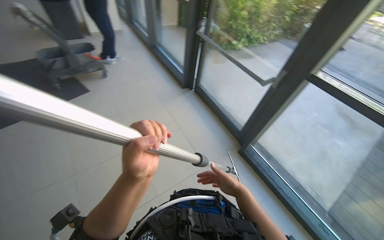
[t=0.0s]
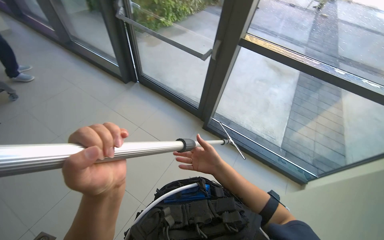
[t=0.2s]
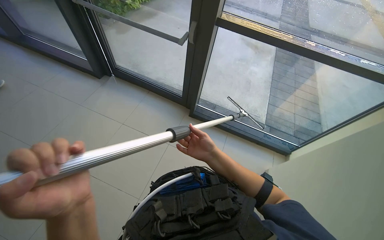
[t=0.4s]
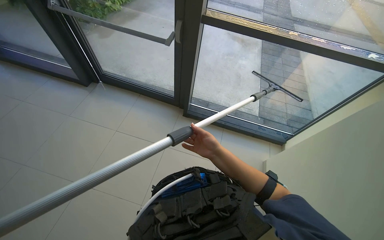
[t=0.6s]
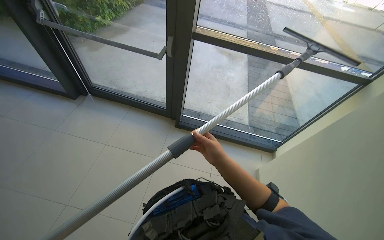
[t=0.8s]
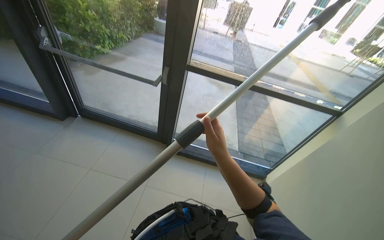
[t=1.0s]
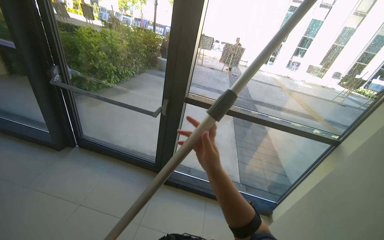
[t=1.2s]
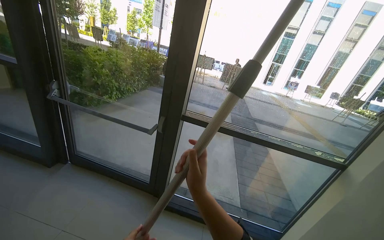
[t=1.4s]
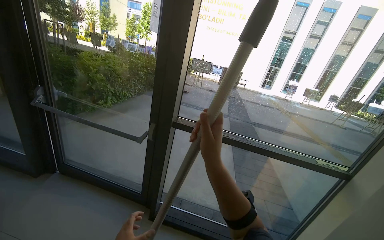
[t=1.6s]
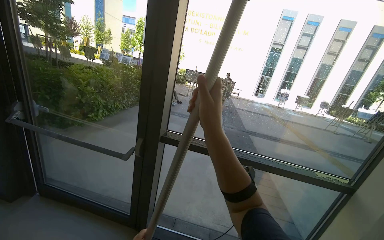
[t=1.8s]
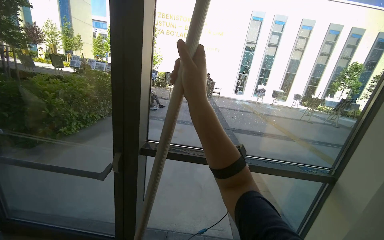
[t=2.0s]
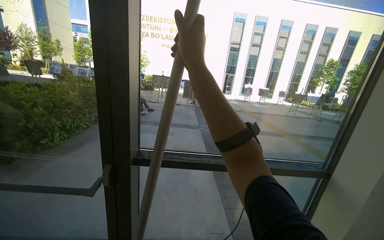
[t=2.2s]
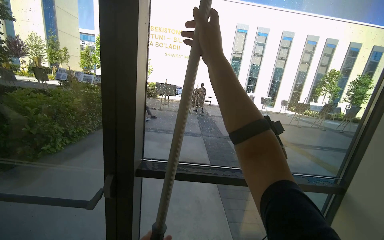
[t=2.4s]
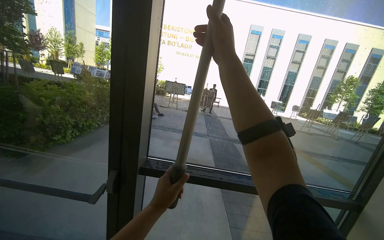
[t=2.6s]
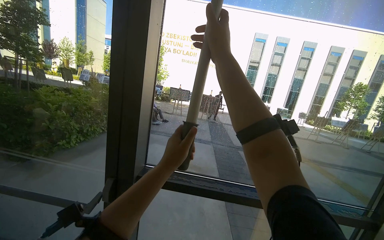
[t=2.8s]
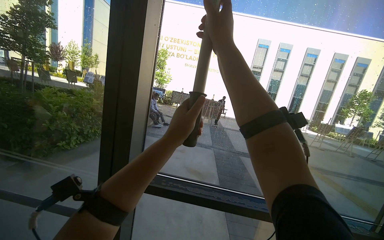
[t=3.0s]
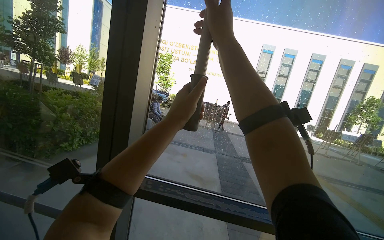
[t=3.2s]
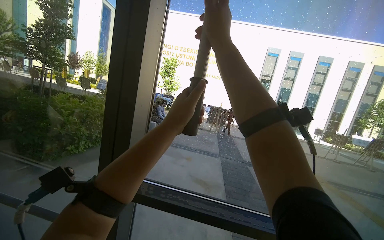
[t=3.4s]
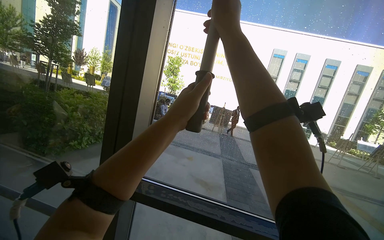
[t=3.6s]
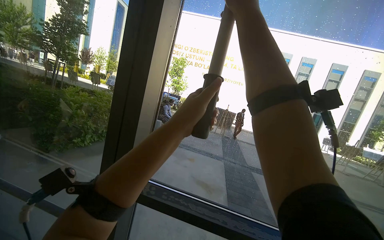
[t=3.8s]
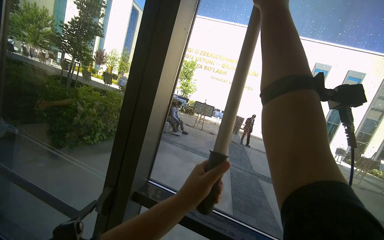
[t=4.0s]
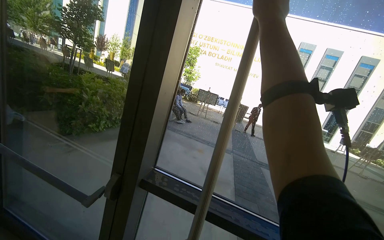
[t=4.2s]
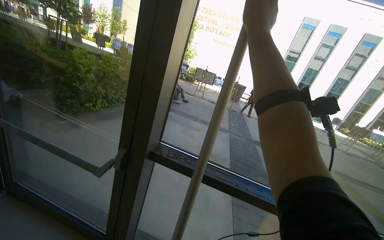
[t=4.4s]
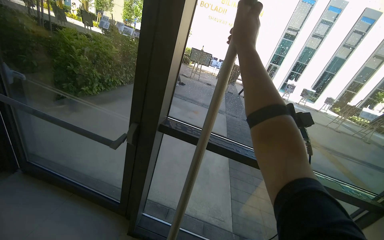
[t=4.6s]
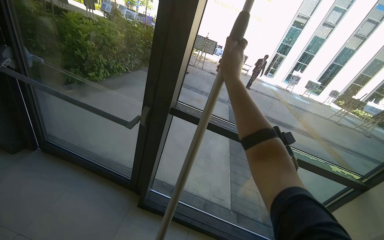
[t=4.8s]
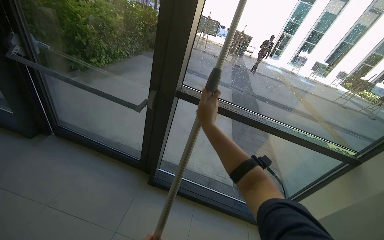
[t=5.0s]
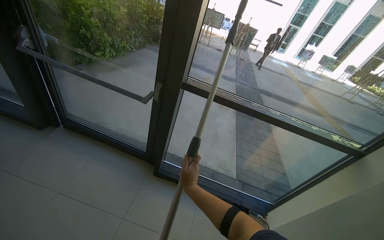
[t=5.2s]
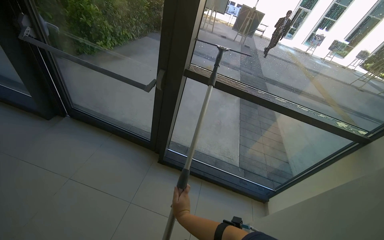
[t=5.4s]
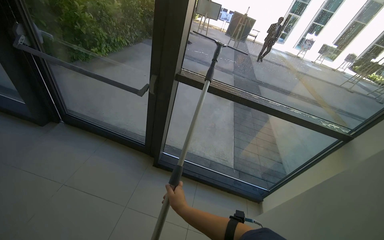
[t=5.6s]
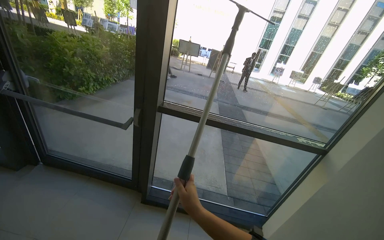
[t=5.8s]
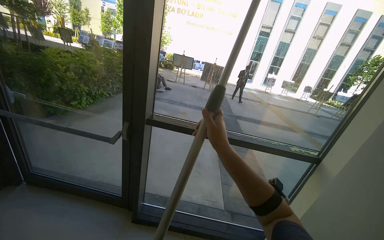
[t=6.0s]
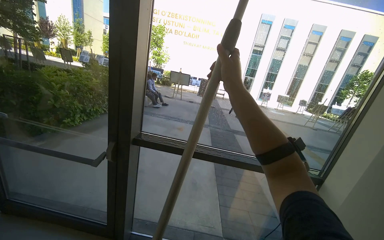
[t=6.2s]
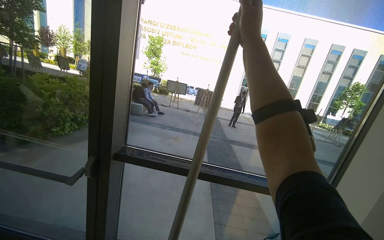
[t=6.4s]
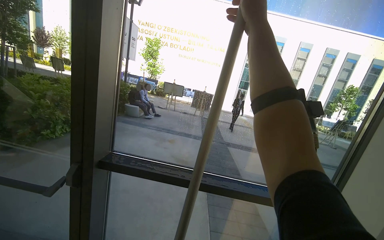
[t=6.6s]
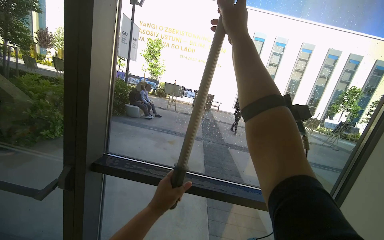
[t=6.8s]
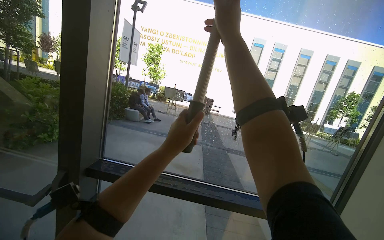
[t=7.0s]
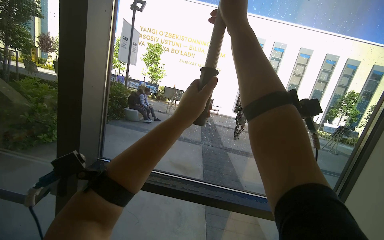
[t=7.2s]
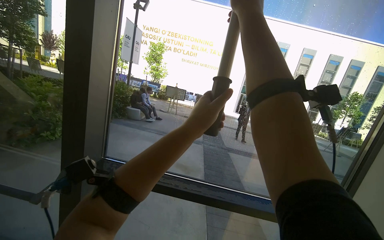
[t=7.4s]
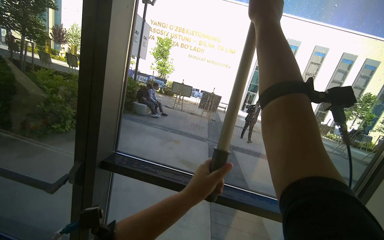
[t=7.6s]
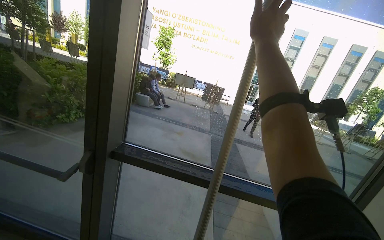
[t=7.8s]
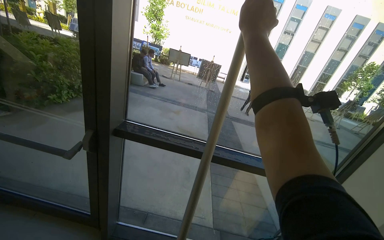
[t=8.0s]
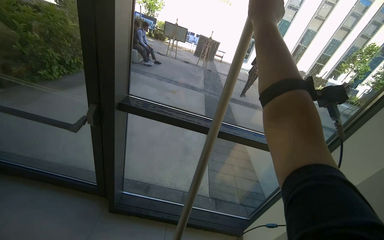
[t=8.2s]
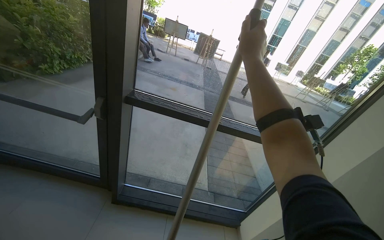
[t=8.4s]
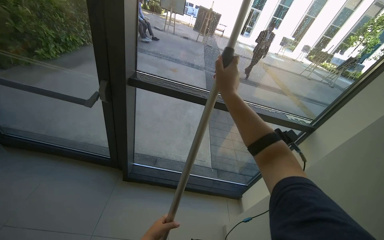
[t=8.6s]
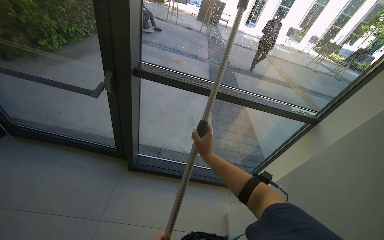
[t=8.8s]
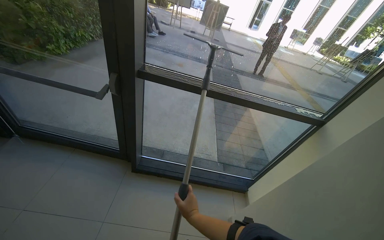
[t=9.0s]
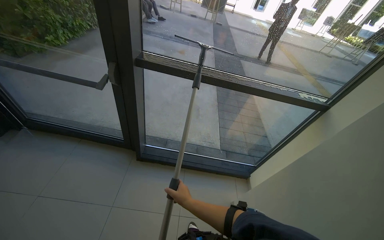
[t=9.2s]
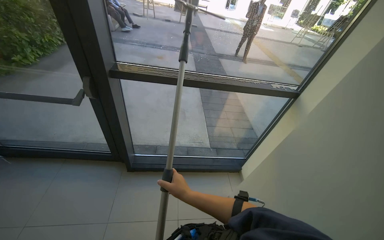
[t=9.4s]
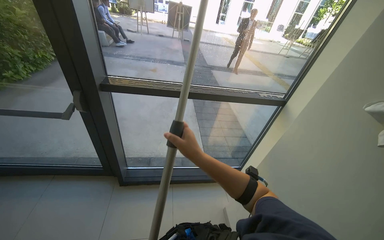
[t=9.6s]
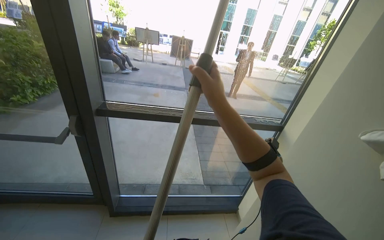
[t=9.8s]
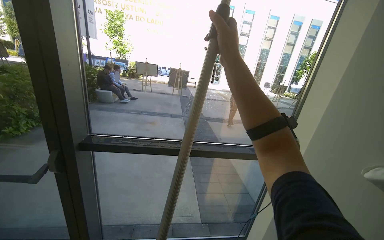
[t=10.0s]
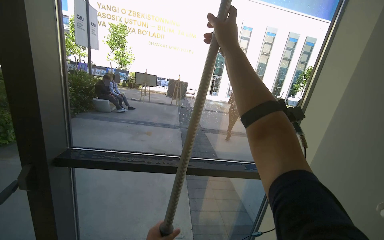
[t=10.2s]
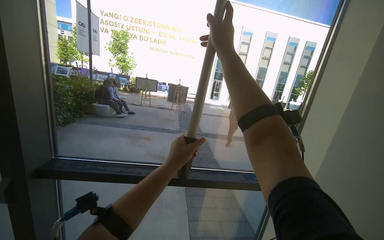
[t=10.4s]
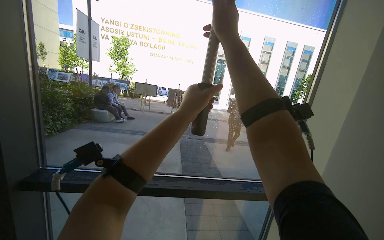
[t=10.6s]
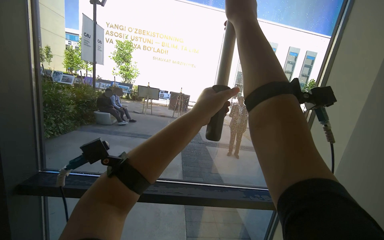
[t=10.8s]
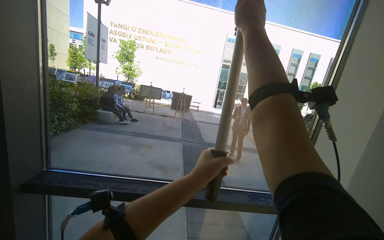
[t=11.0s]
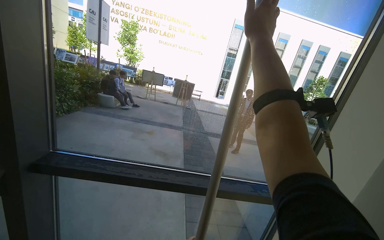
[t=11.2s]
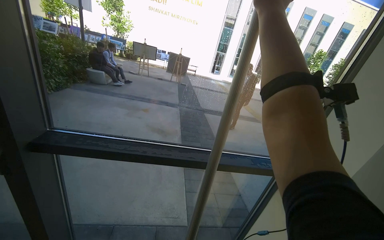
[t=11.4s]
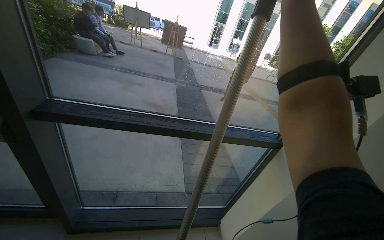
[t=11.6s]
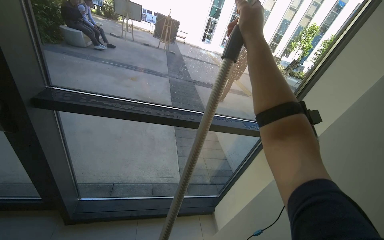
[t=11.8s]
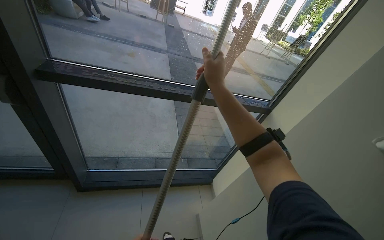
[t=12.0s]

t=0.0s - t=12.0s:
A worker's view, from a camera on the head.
Job: cleaning windows.
The whole recording: Cleaning glass panels. The worker cleans large glass panels using a long-handled squeegee and a cloth.
t=0.0s - t=1.6s: The head turns to the right by about 45 degrees. The wearer looks roughly 20 degrees further upward.
t=1.6s - t=3.0s: The right hand travels up the picture by approximately 50 cm.
t=4.4s - t=6.0s: The right hand shifts some 50 cm down the picture.
t=6.0s - t=7.6s: The right hand moves up the picture and to the right, approximately 50 cm.
t=7.6s - t=9.0s: The camera pitches downward, by roughly 30 degrees. The right hand is displaced down the picture by some 80 cm.
t=9.0s - t=10.4s: The view tilts some 25 degrees upward. The right hand moves up the picture and to the right, about 90 cm.
t=10.4s - t=12.0s: The view tips downward by approximately 30 degrees.

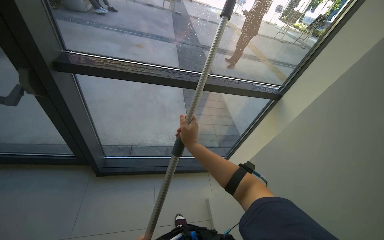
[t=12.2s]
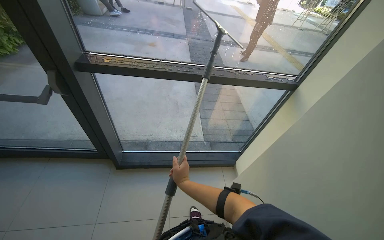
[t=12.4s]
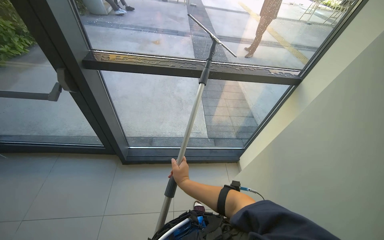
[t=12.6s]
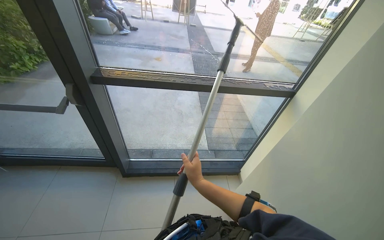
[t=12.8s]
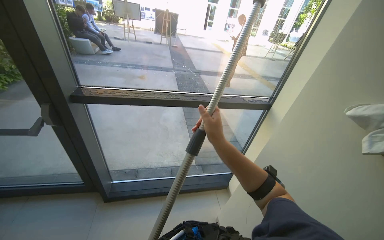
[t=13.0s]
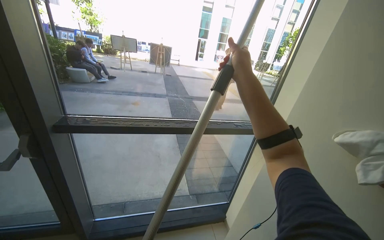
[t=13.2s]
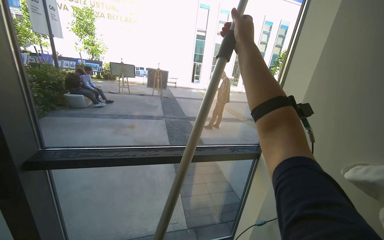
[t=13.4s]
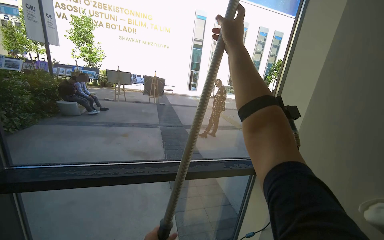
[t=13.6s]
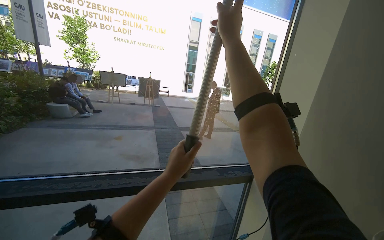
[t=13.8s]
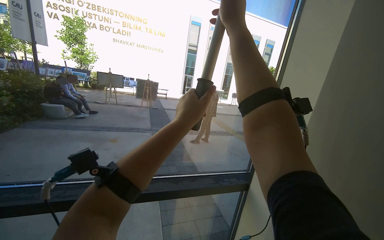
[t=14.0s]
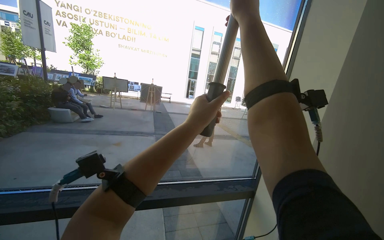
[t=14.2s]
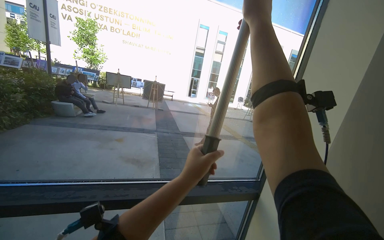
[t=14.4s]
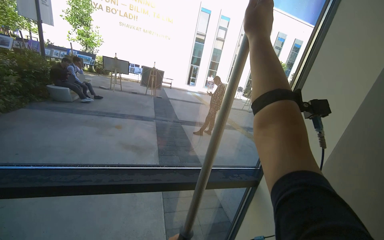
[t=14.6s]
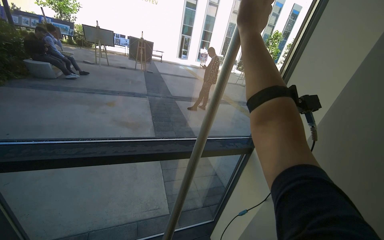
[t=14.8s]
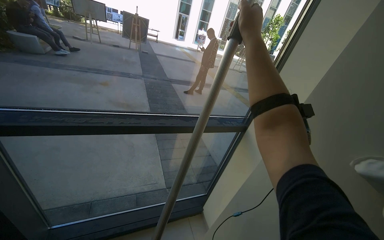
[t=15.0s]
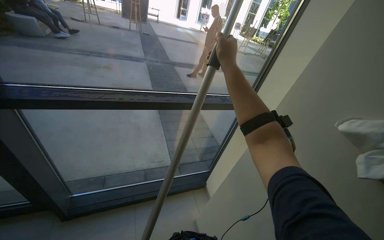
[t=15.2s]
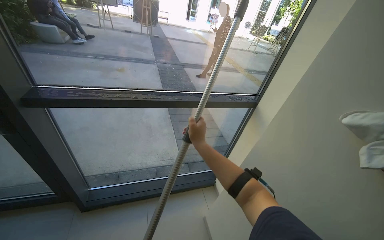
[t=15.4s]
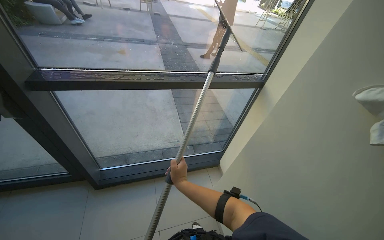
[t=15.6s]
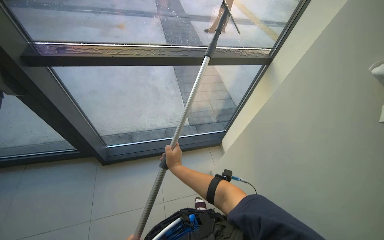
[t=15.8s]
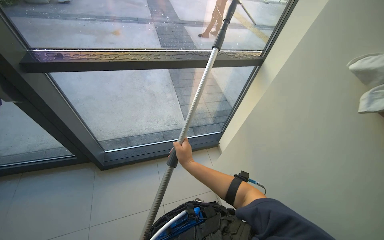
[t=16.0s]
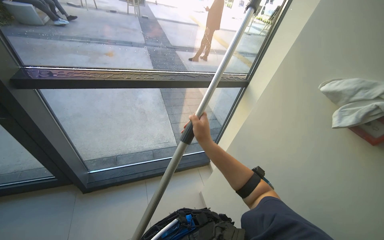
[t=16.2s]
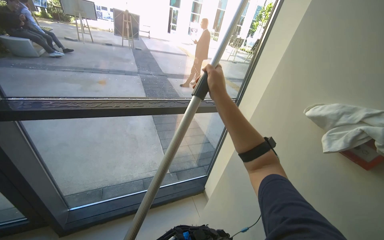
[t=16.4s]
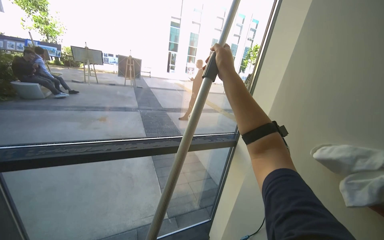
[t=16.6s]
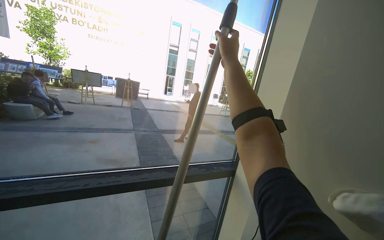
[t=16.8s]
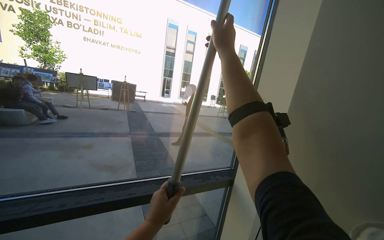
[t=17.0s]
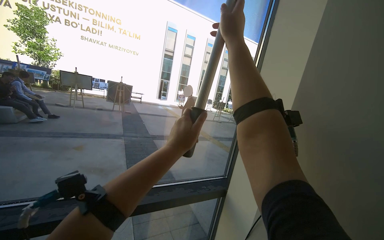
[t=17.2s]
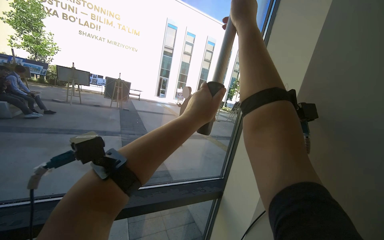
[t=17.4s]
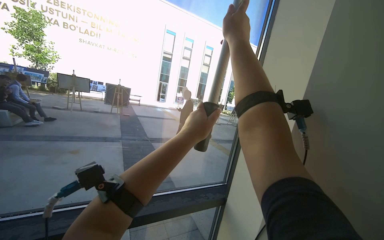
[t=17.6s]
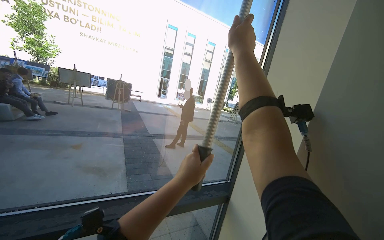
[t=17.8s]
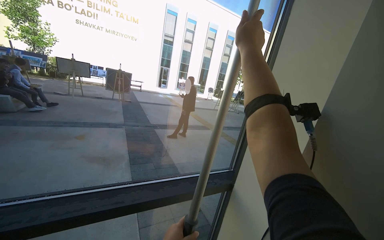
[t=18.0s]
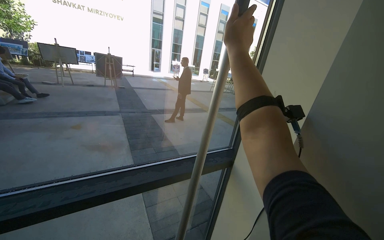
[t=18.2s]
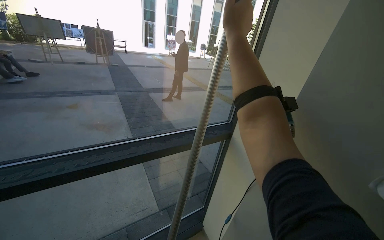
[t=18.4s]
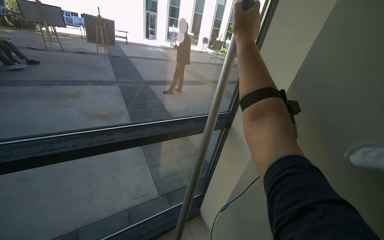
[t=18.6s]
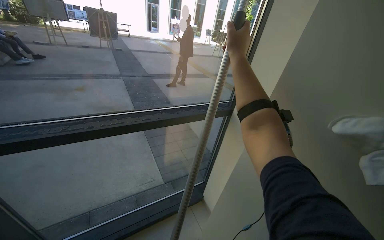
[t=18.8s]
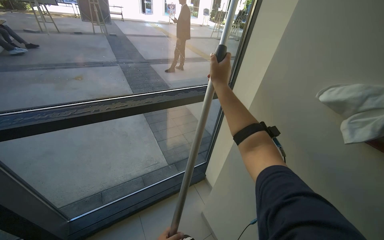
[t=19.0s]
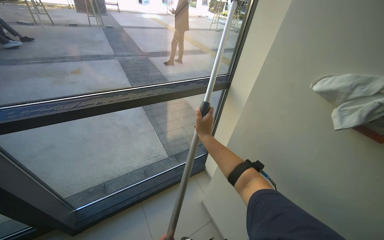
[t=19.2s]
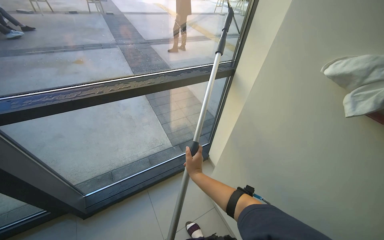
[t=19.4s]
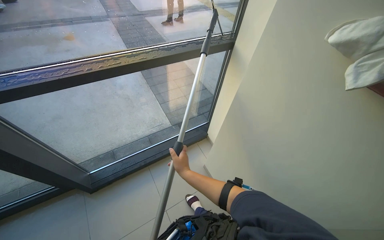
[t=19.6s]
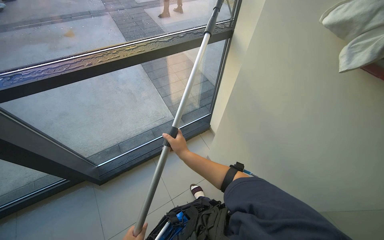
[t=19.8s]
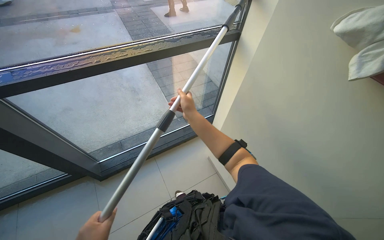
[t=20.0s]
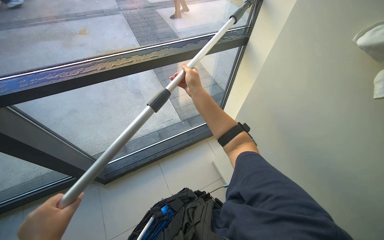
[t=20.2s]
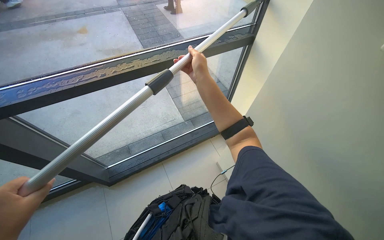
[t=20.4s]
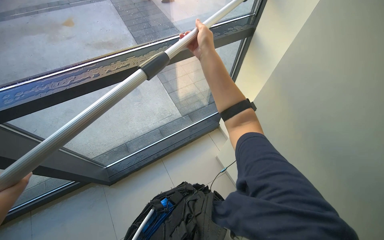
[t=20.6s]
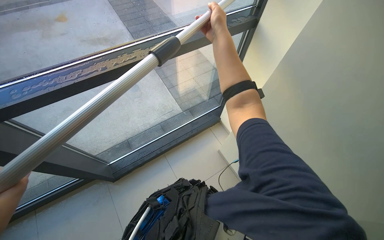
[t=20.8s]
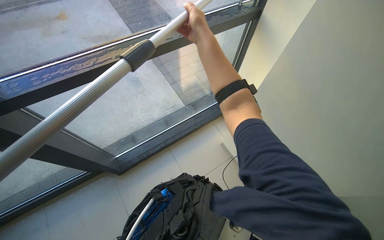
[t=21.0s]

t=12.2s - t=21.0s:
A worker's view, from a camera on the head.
Job: cleaning windows.
The whole recording: Cleaning glass panels. The worker cleans large glass panels using a long-handled squeegee and a cloth.
t=12.2s - t=13.6s: The camera pitches upward, by approximately 30 degrees.
t=13.6s - t=15.2s: The camera pitches downward, by approximately 25 degrees.
t=15.2s - t=16.6s: The view tilts about 15 degrees upward.
t=18.0s - t=19.6s: The view tips downward by approximately 40 degrees. The right hand is displaced down the picture by about 80 cm.
t=19.6s - t=21.0s: The right hand shifts about 40 cm up the picture.
